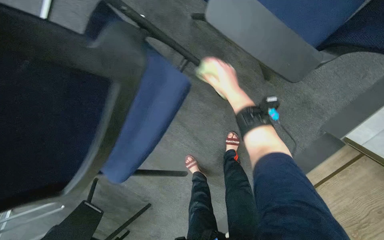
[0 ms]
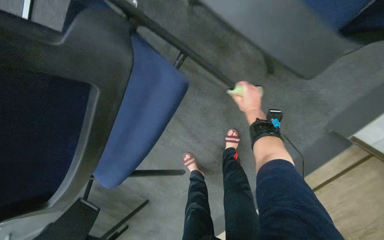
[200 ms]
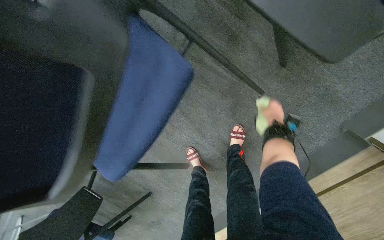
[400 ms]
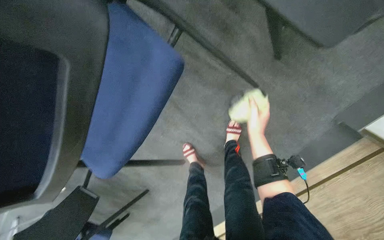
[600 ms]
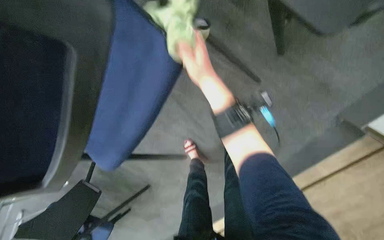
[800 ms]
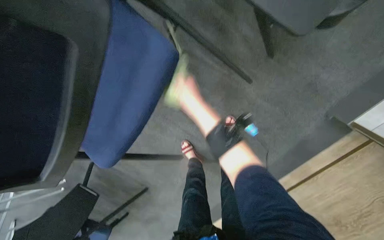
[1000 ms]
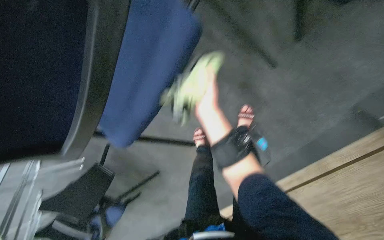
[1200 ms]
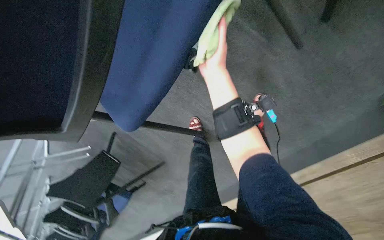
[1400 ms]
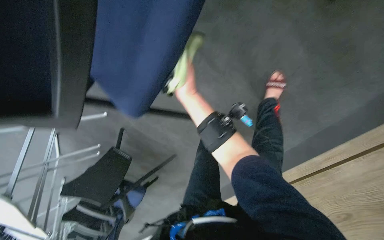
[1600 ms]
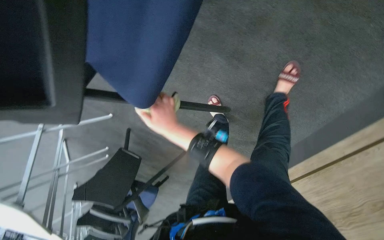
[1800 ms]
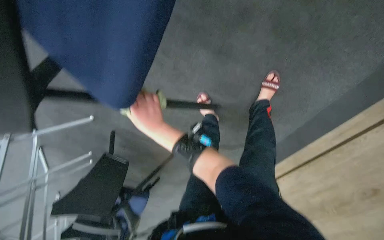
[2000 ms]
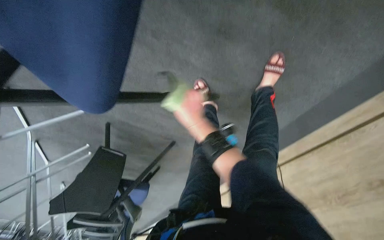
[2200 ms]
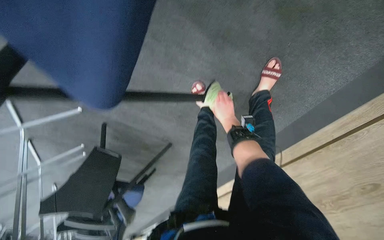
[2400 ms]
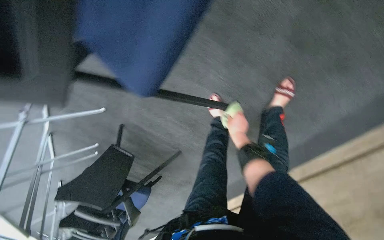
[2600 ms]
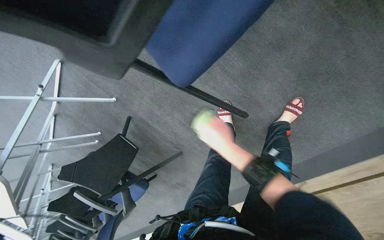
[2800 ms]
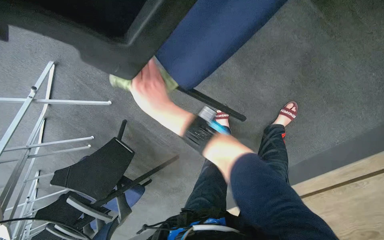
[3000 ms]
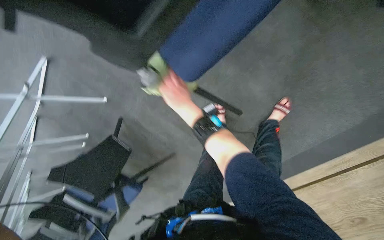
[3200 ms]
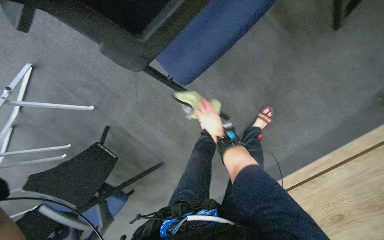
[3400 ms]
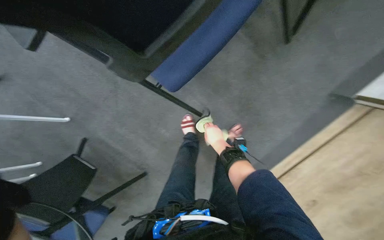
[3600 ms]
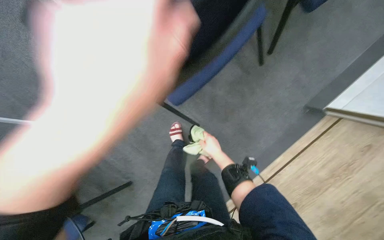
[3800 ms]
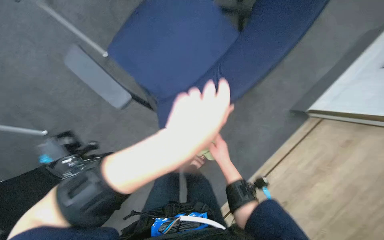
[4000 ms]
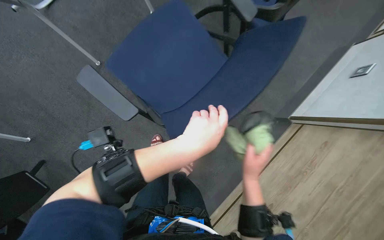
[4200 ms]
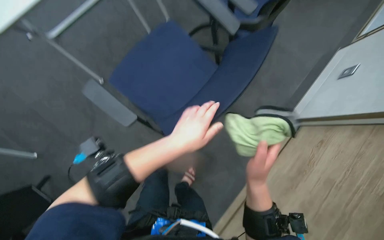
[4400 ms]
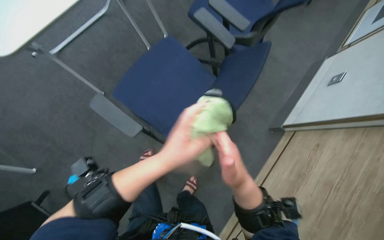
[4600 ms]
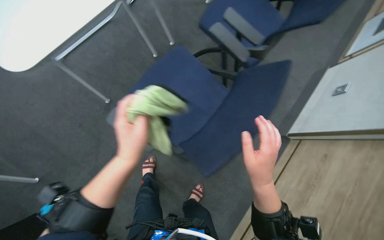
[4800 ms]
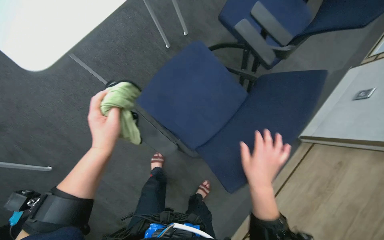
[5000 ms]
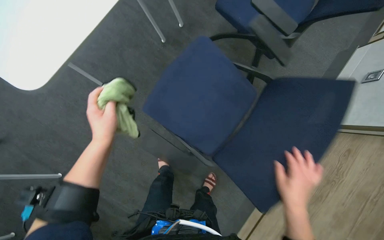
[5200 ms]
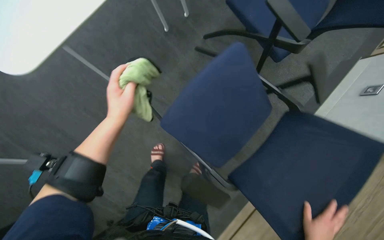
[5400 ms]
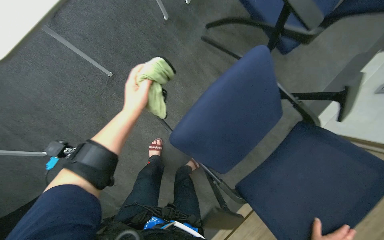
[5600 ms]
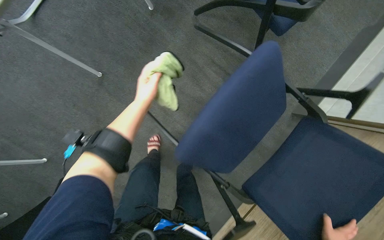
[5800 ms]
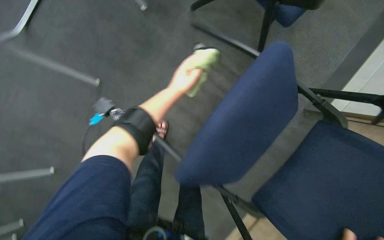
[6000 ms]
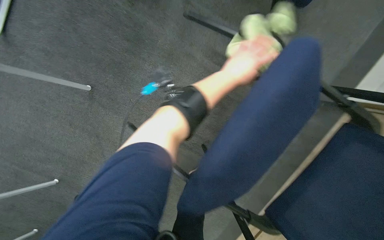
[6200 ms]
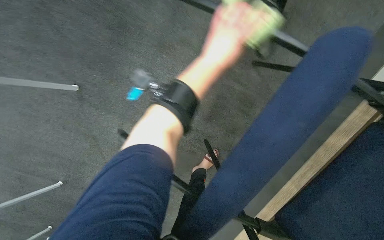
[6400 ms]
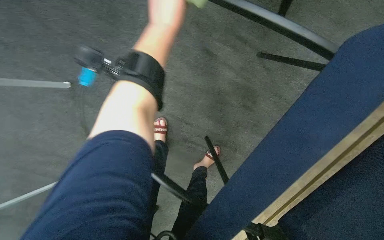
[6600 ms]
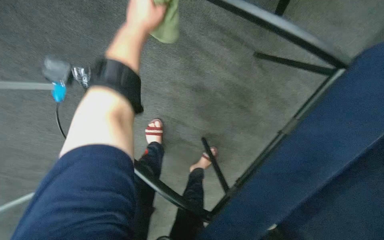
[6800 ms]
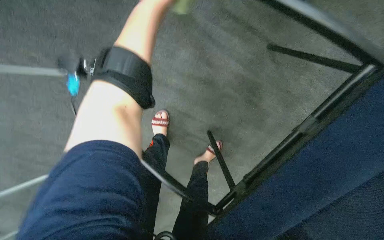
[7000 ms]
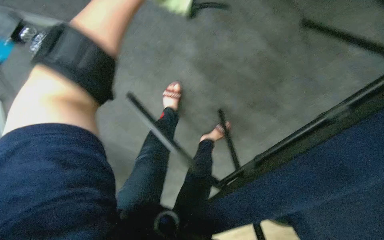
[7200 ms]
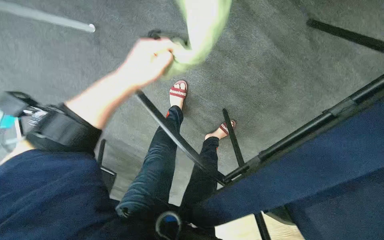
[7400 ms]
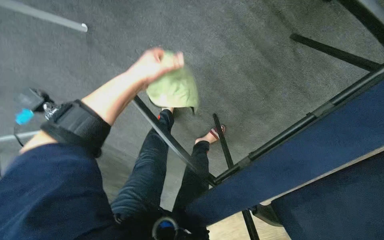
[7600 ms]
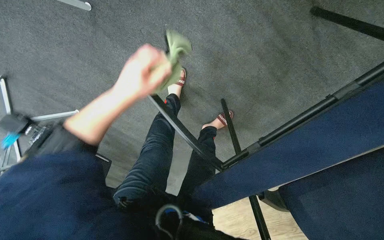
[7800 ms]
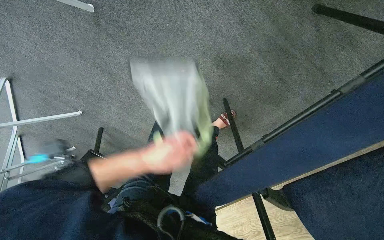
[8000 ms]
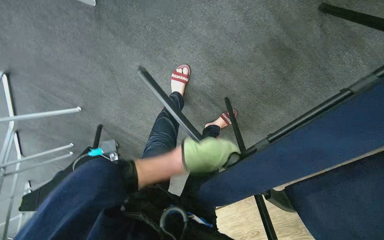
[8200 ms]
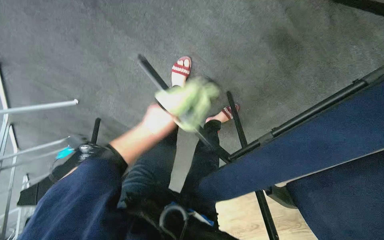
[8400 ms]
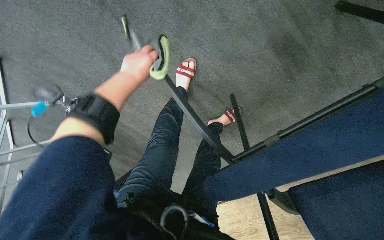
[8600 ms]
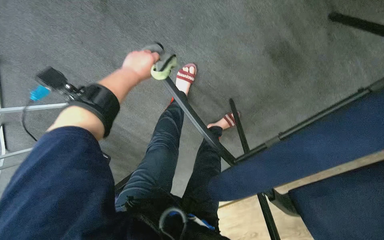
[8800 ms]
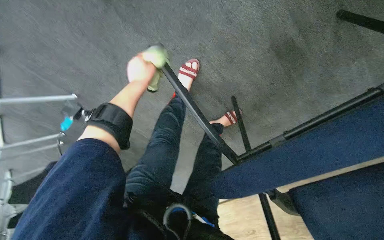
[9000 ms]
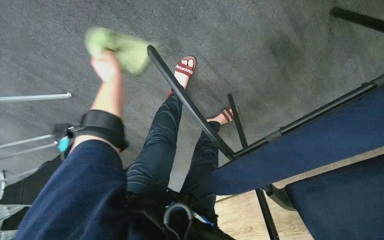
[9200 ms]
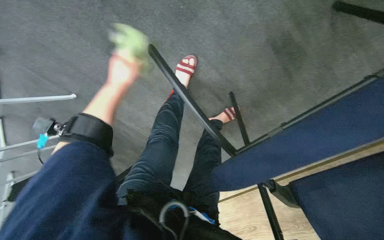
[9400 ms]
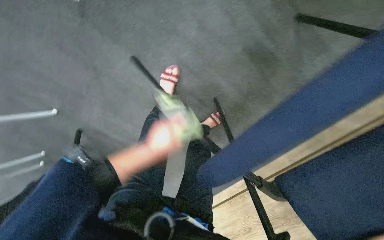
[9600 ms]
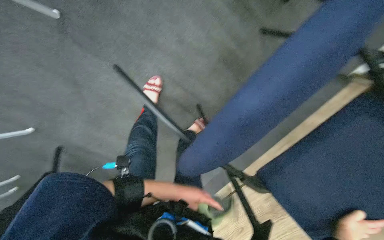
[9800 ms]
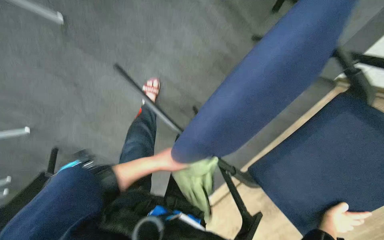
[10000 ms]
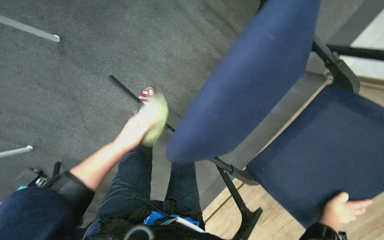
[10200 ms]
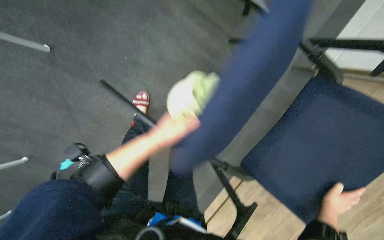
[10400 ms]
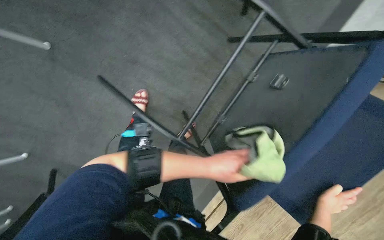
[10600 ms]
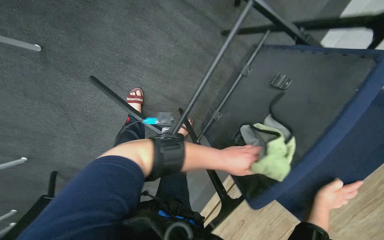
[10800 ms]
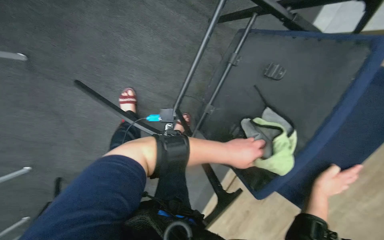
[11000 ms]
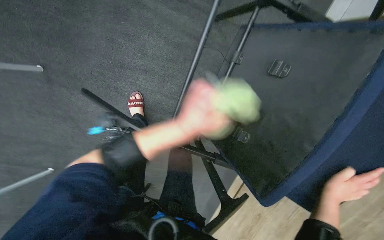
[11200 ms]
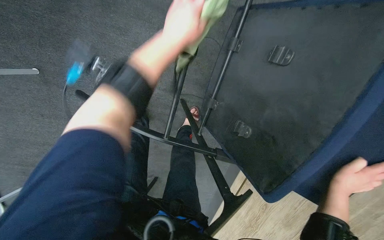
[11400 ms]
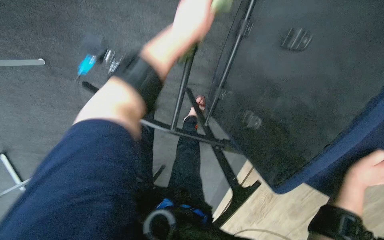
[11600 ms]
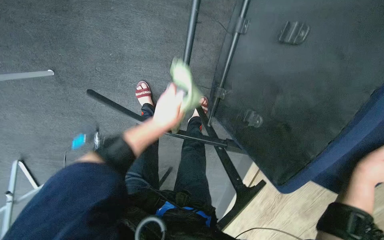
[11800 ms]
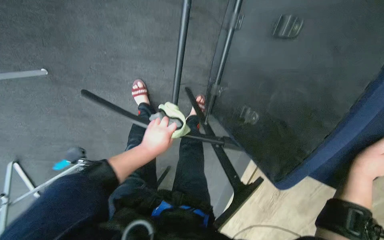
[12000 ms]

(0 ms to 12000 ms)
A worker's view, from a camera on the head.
Job: wiping surfaces.
The whole recording: Wiping conference room tables and chairs. The worker wipes down the surfaces of conference room tables and chairs with a cloth.
0 ms - 1600 ms: The camera pitches downward, by some 15 degrees. The right hand travels to the left and farther from the camera by approximately 25 cm.
1600 ms - 3000 ms: The right hand goes approximately 20 cm down the picture and nearer to the camera, and reaches approximately 20 cm to the right, then returns.
3000 ms - 4400 ms: The camera is aimed approximately 25 degrees further to the right. The wearer looks about 20 degrees further upward. The right hand moves to the right and down the picture, about 35 cm.
6000 ms - 7600 ms: The wearer looks about 20 degrees further downward. The left hand goes to the right and returns, approximately 15 cm each way.
7600 ms - 9000 ms: The left hand is displaced farther from the camera by roughly 20 cm, and reaches approximately 25 cm down the picture, then returns.
9000 ms - 10400 ms: The wearer looks roughly 20 degrees further to the right. The left hand shifts roughly 30 cm to the right, nearer to the camera and down the picture.
10400 ms - 12000 ms: The left hand travels up the picture and back again, roughly 25 cm each way.

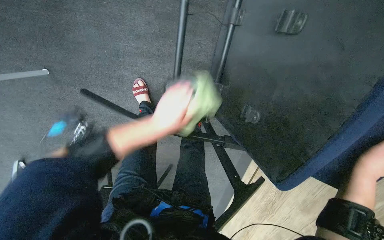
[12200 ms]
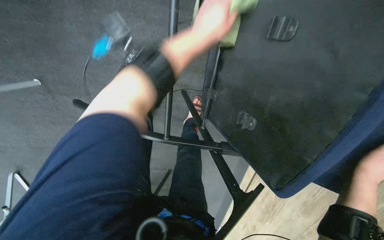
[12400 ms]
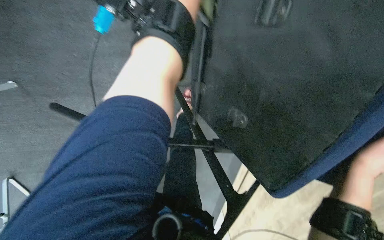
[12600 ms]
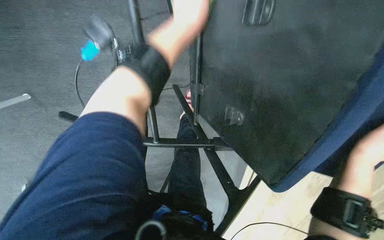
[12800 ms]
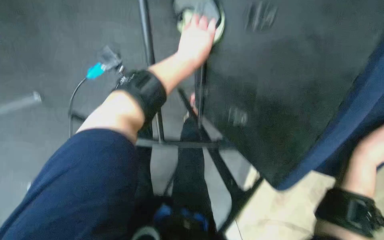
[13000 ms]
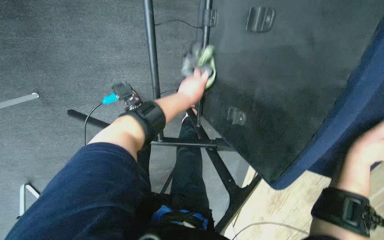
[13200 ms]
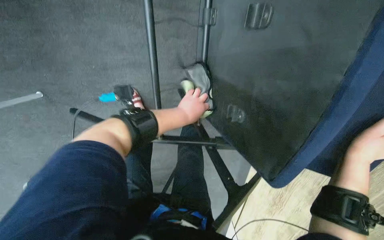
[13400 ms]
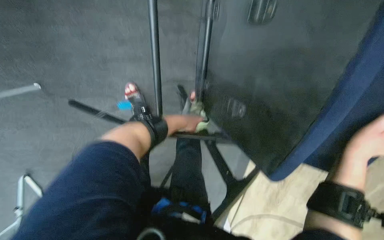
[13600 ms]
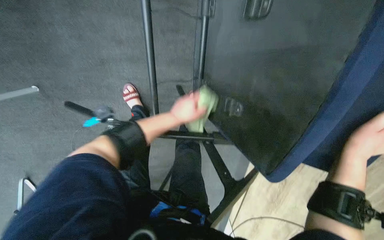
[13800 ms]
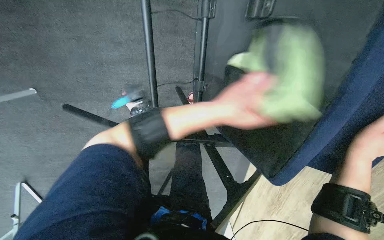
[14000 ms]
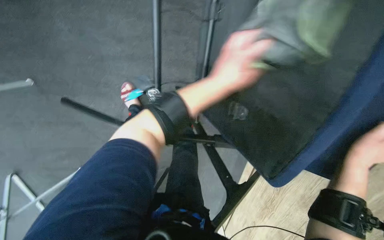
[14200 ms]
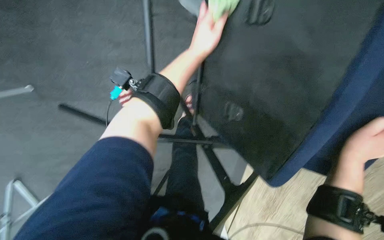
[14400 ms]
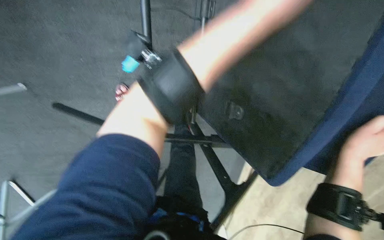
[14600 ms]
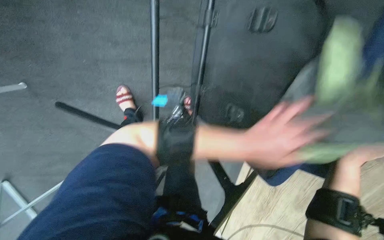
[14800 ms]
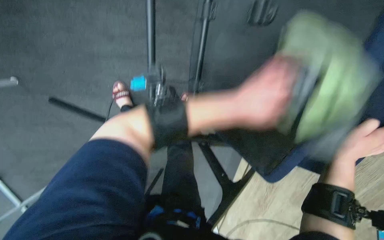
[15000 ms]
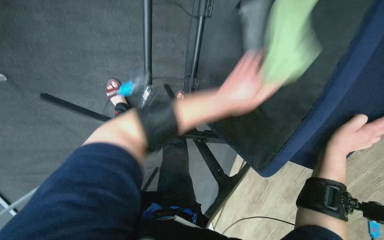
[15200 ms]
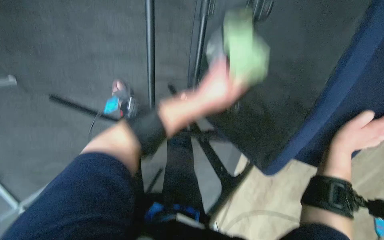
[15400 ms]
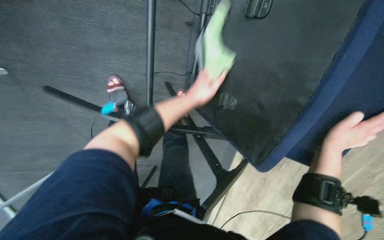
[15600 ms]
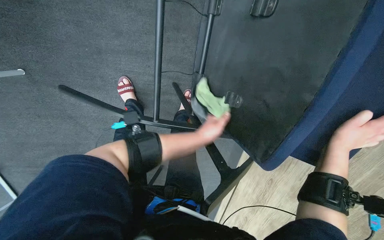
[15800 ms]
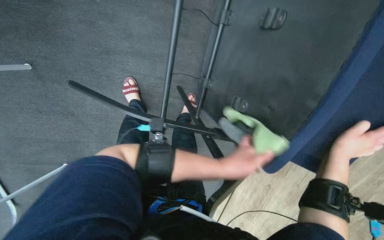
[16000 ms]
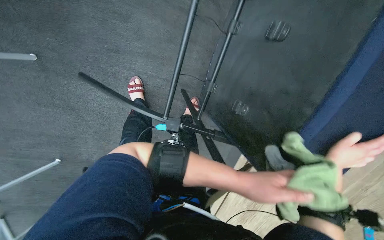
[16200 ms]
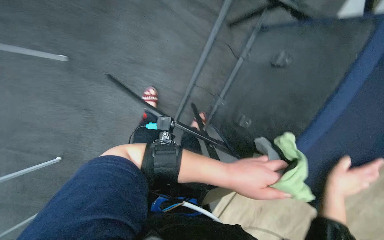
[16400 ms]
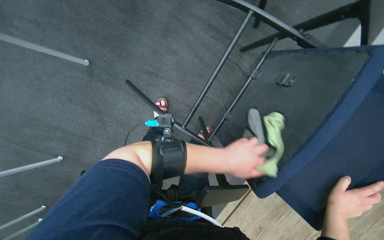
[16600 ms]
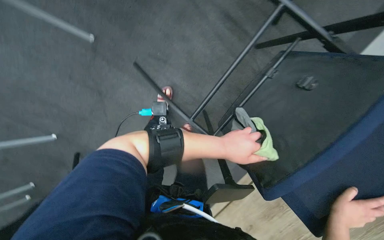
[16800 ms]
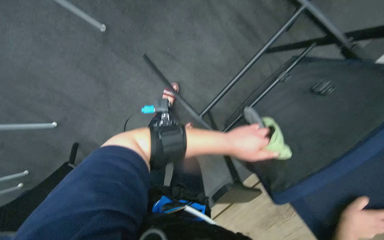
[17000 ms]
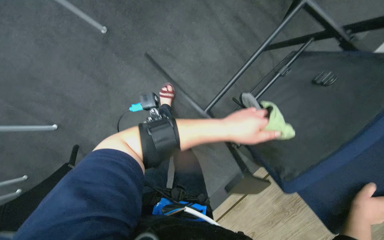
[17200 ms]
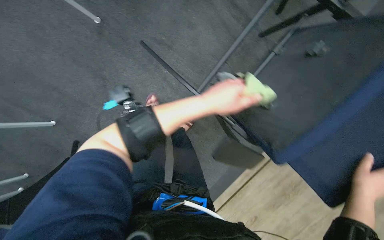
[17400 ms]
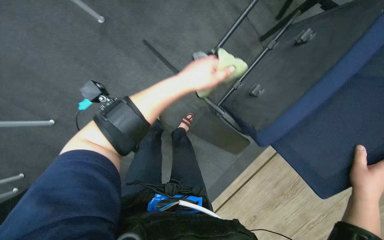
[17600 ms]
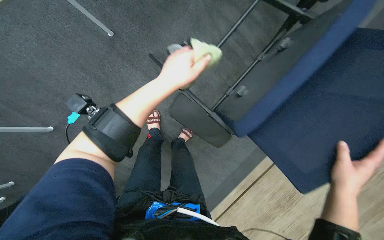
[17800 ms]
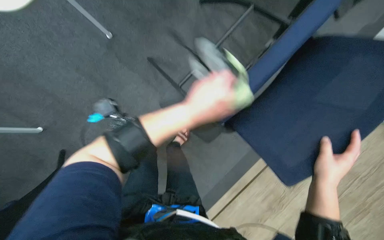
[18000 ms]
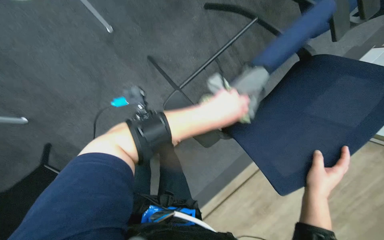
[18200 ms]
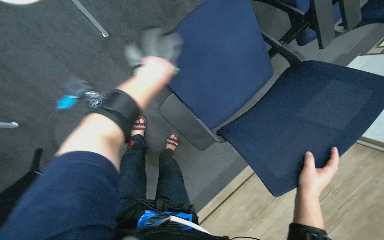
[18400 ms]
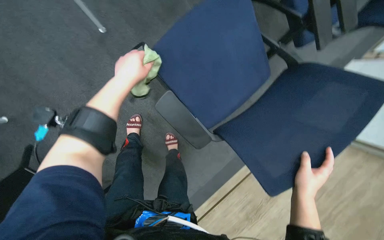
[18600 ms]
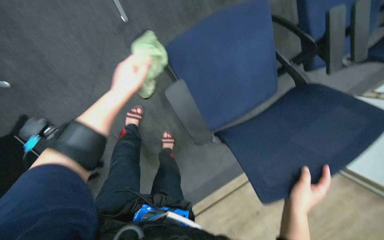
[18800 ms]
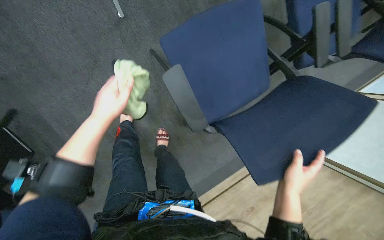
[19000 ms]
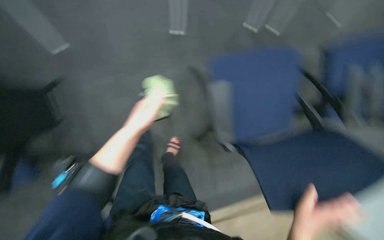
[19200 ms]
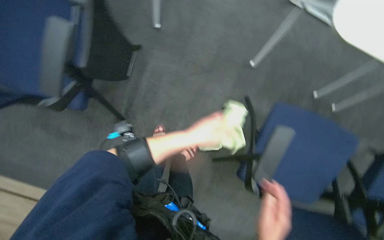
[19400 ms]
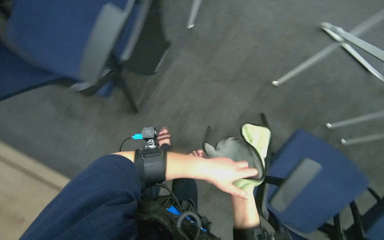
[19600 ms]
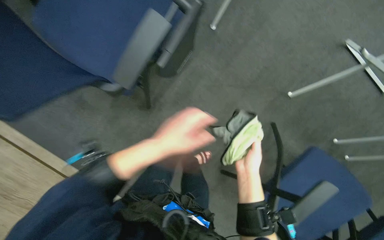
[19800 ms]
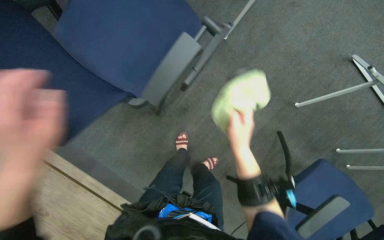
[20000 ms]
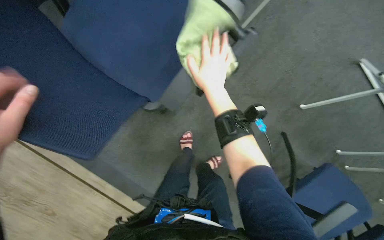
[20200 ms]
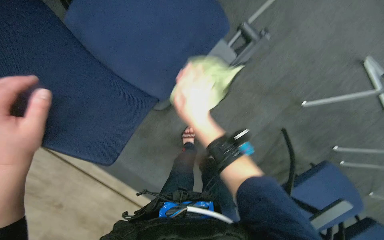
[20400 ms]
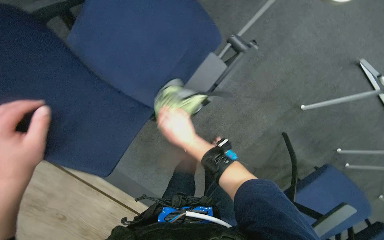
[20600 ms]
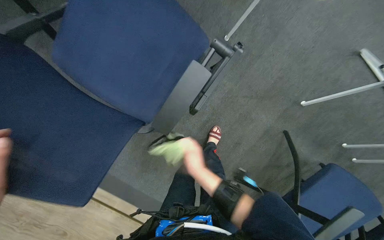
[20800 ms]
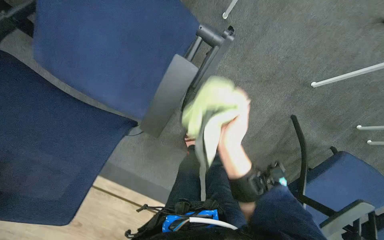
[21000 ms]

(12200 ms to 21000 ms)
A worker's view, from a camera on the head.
Job: wiping surfaces.
The whole recording: Wiping conference room tables and chairs. The worker wipes down the surfaces of conference room tables and chairs with a cloth.
12200 ms - 13600 ms: The left hand shifts approximately 15 cm farther from the camera and to the right, and reaches some 40 cm up the picture, then returns.
15200 ms - 16600 ms: The camera pitches upward, by approximately 20 degrees.
16600 ms - 18000 ms: The right hand travels to the left and up the picture by about 15 cm, while the left hand is displaced to the left by roughly 15 cm.
18000 ms - 19600 ms: The camera pitches upward, by approximately 20 degrees. The scene turns approximately 70 degrees clockwise in the picture.
